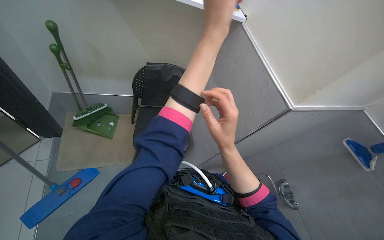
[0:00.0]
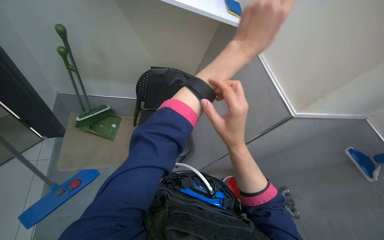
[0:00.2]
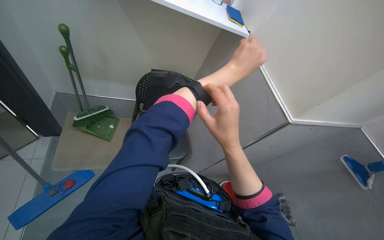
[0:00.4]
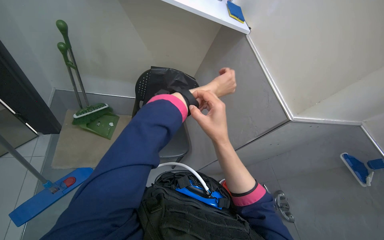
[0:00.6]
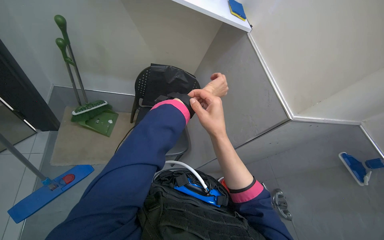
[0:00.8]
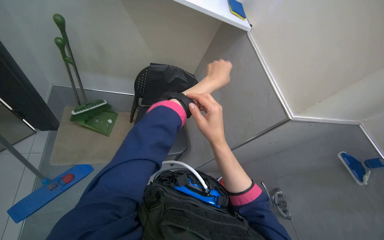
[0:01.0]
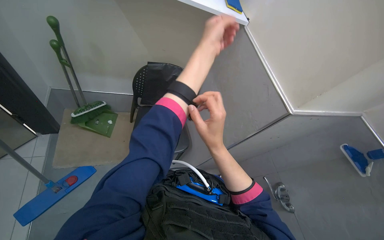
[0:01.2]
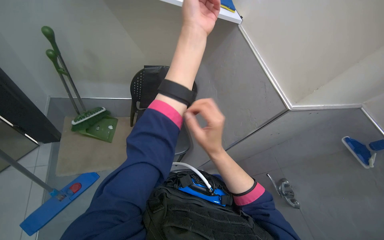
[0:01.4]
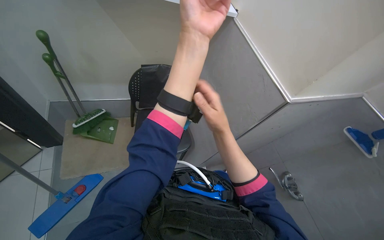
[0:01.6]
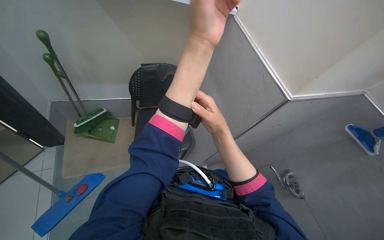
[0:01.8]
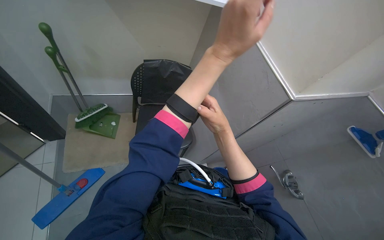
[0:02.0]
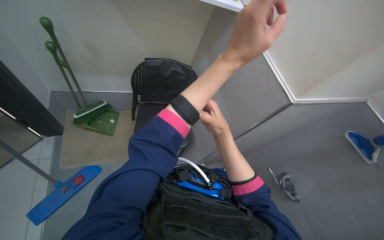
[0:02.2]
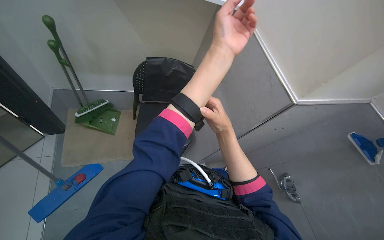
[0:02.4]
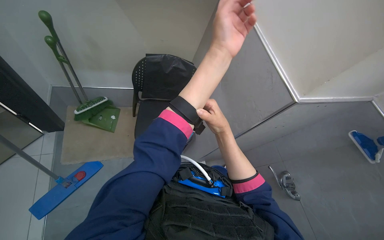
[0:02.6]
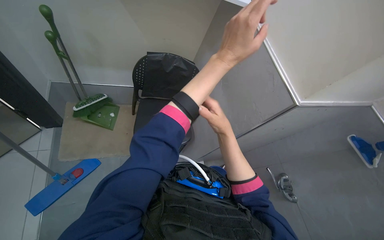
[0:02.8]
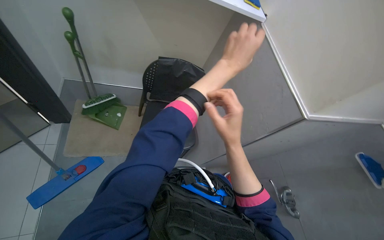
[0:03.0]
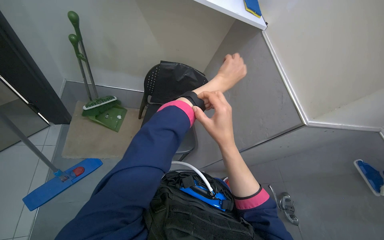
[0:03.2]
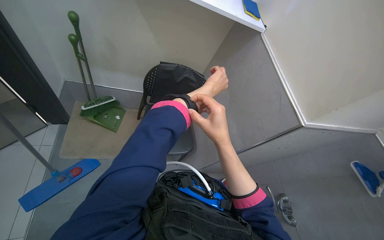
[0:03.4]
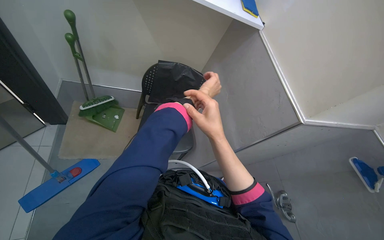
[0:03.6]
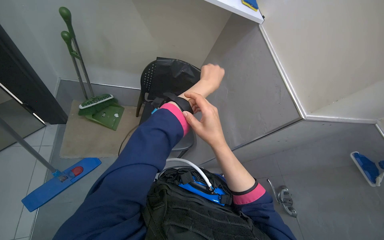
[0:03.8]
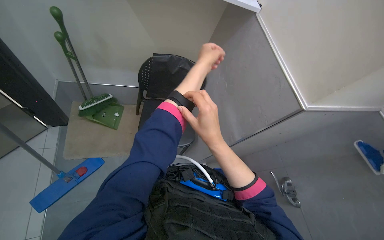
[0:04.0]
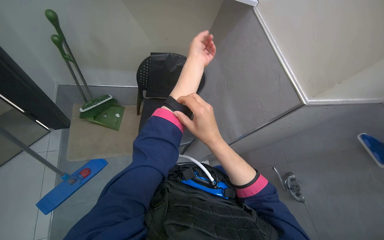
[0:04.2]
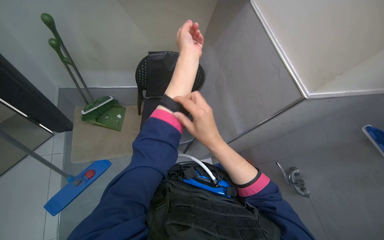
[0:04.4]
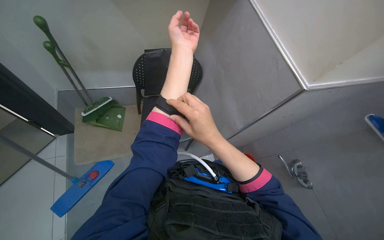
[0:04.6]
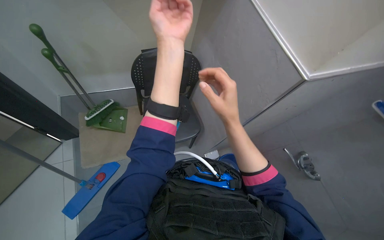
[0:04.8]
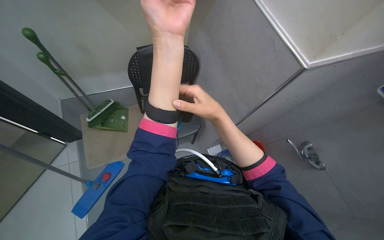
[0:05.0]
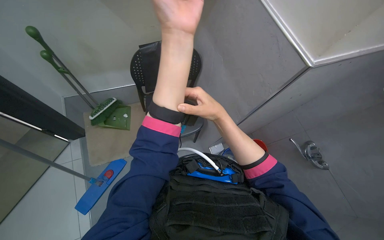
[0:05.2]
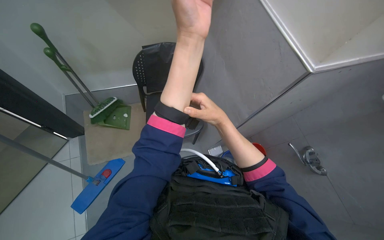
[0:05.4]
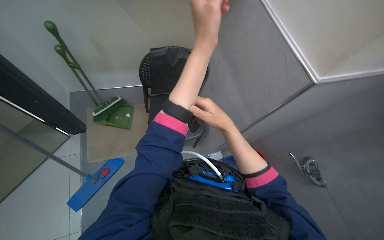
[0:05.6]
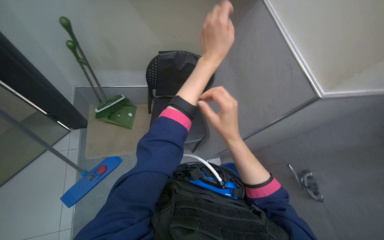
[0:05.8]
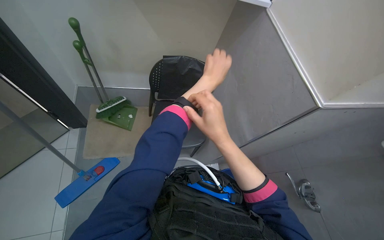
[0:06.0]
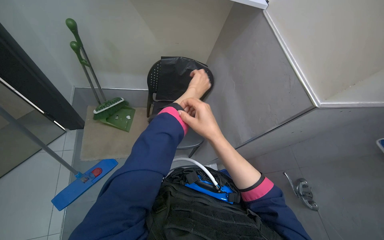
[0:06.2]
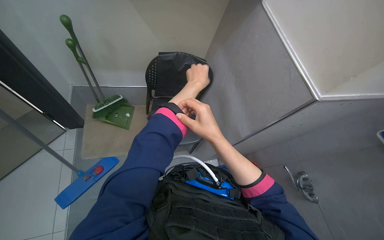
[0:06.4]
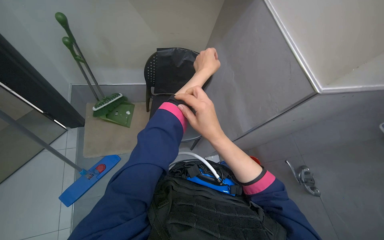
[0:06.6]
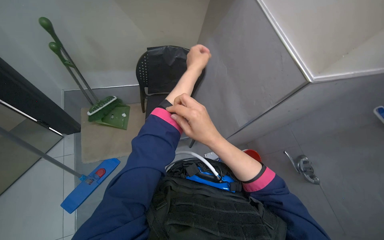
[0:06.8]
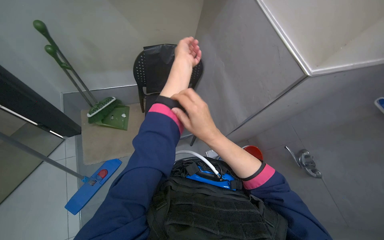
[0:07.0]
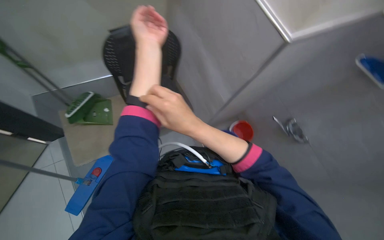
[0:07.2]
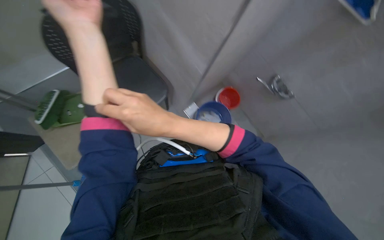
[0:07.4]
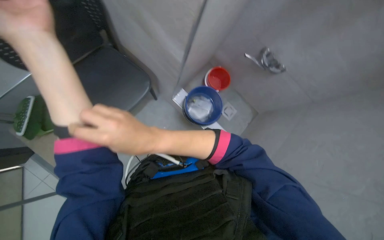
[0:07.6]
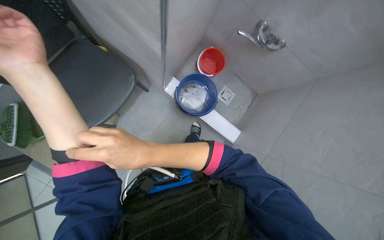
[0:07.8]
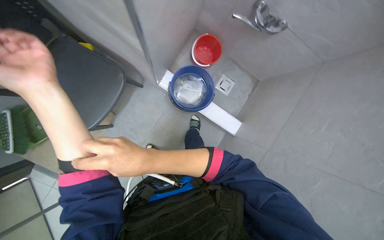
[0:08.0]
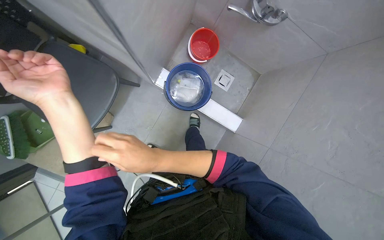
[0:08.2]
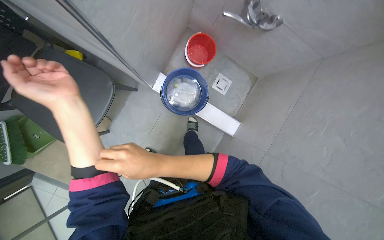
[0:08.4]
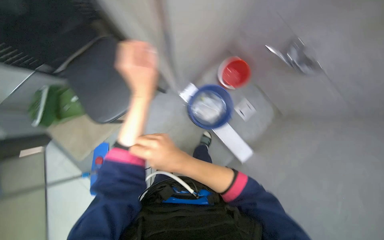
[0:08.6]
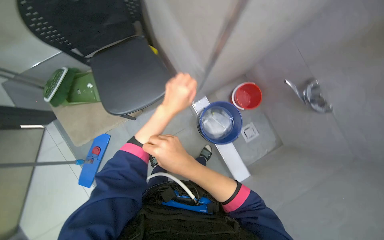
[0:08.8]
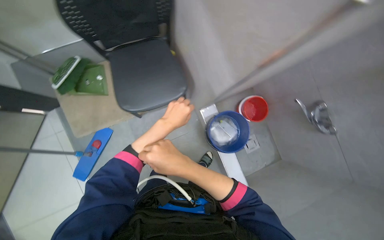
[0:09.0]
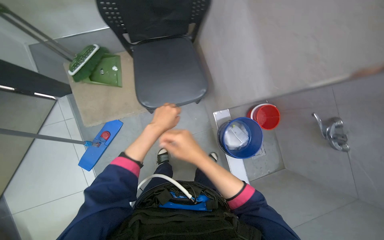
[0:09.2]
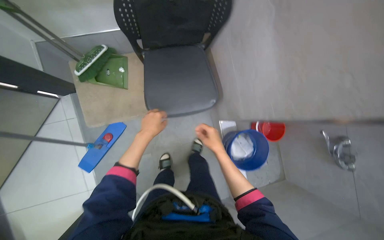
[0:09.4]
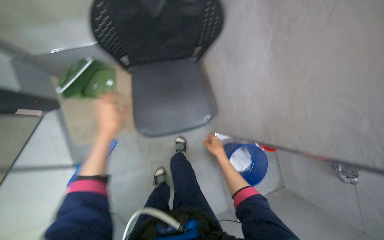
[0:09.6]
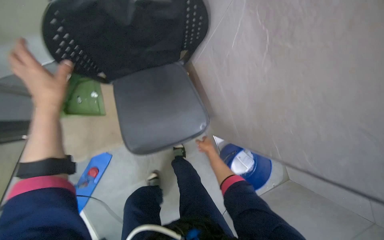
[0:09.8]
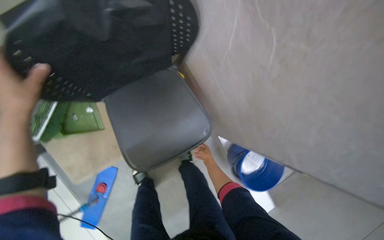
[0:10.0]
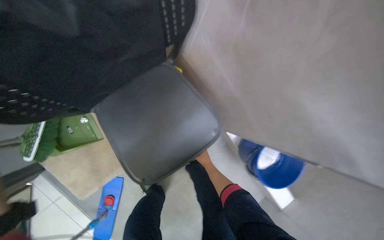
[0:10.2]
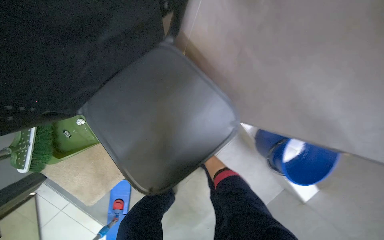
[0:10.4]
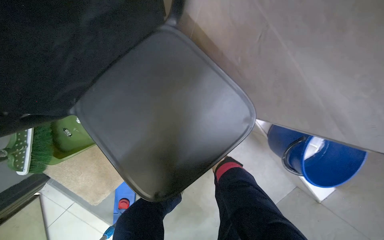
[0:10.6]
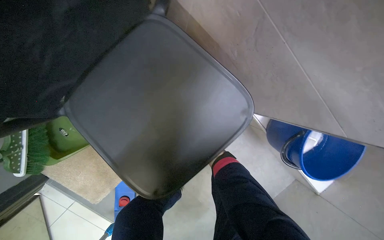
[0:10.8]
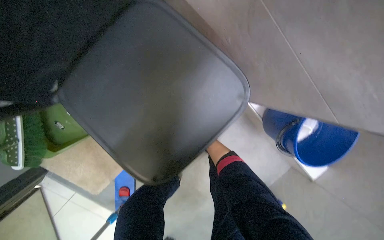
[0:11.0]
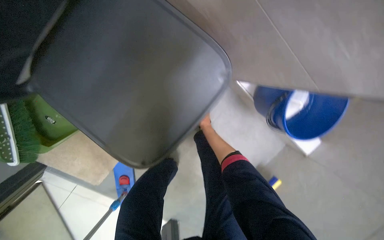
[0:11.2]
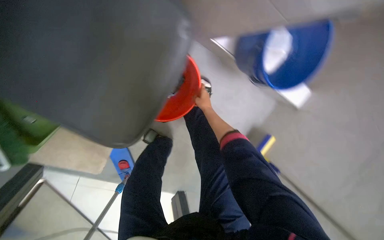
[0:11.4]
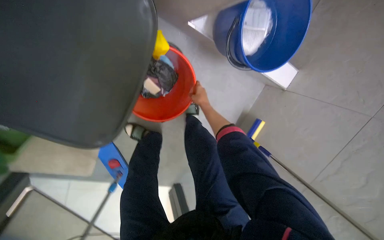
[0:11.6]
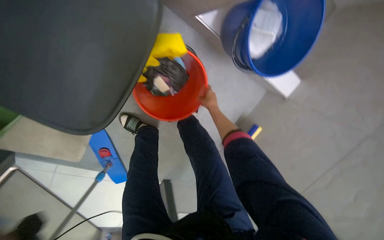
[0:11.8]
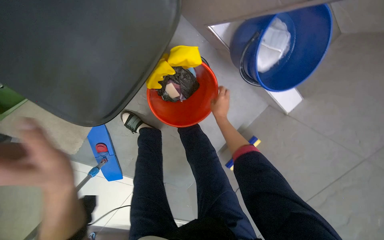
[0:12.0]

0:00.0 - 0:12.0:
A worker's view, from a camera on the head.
Job: preparing cleaning supplies.
The whole recording: Preparing cleaning tools and mopping floor. The worker prepares the mop bucket with water and cleaning solution, and cleans buckets.
0:00.0 - 0:01.6: The left hand reaches some 20 cm farther from the camera, then returns.
0:01.6 - 0:03.0: The right hand heads up the picture, covering approximately 15 cm, while the left hand goes some 25 cm down the picture and farther from the camera.
0:03.0 - 0:04.4: The right hand heads to the left, covering approximately 10 cm, and goes farther from the camera and returns, approximately 30 cm each way.
0:04.4 - 0:06.0: The right hand goes nearer to the camera and returns, some 15 cm each way.
0:06.0 - 0:07.6: The view tips downward by some 30 degrees. The scene turns roughly 40 degrees counterclockwise in the picture.
0:09.0 - 0:10.4: The camera travels about 60 cm. The camera pitches downward, by some 15 degrees.
0:10.4 - 0:12.0: The view tilts some 25 degrees downward.

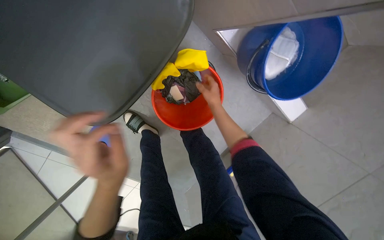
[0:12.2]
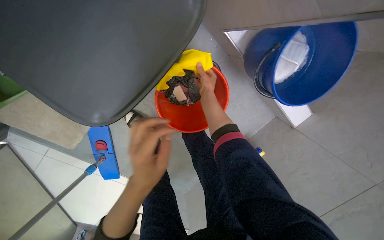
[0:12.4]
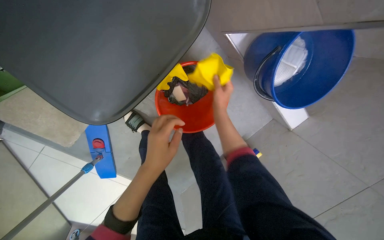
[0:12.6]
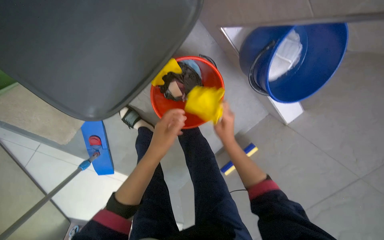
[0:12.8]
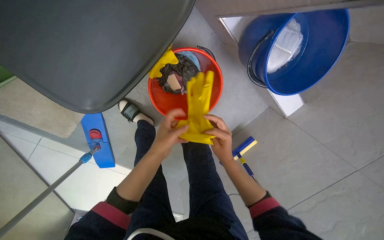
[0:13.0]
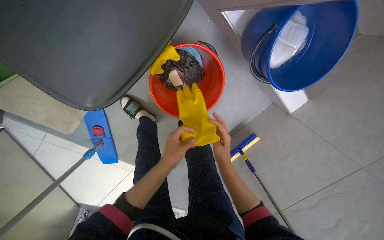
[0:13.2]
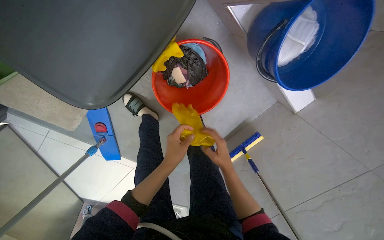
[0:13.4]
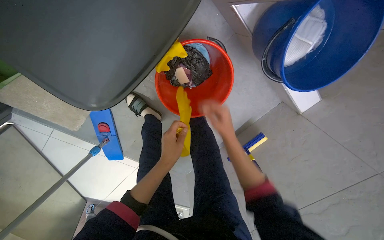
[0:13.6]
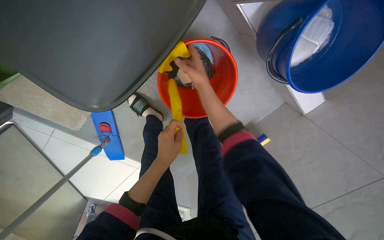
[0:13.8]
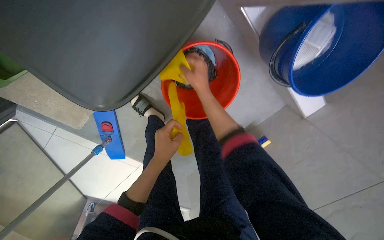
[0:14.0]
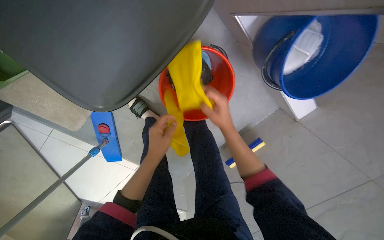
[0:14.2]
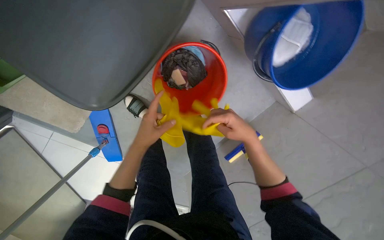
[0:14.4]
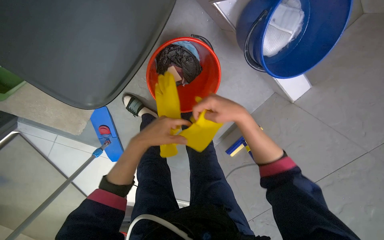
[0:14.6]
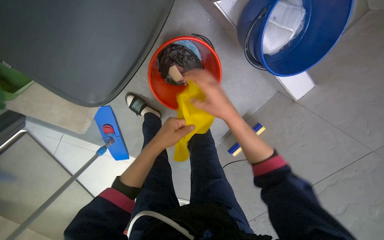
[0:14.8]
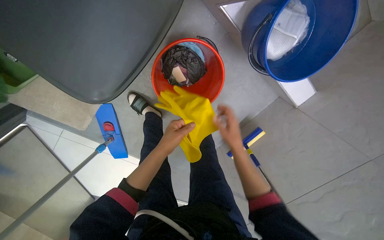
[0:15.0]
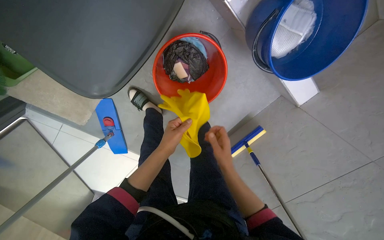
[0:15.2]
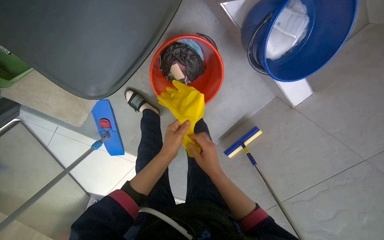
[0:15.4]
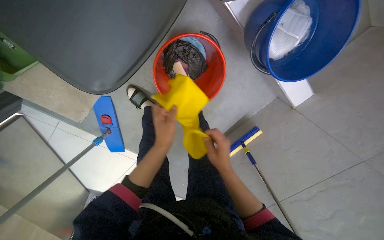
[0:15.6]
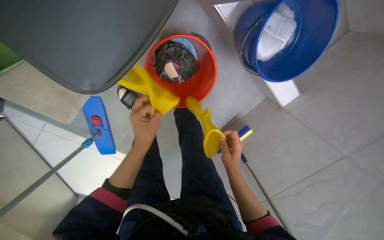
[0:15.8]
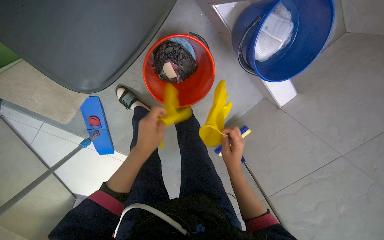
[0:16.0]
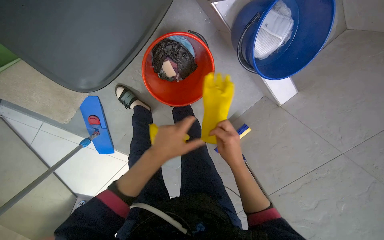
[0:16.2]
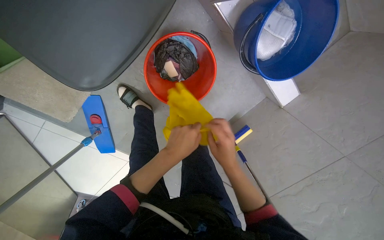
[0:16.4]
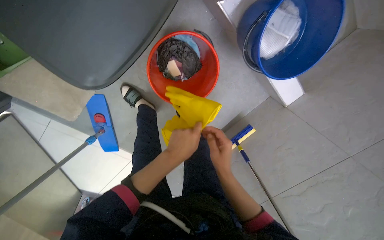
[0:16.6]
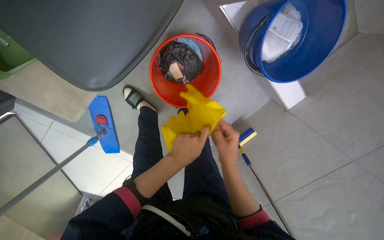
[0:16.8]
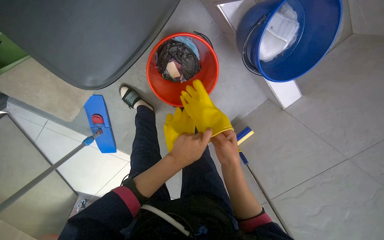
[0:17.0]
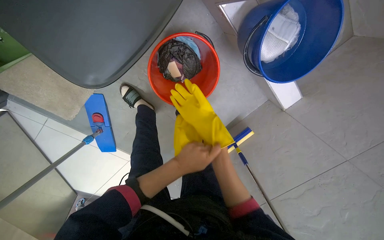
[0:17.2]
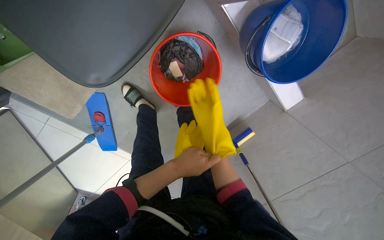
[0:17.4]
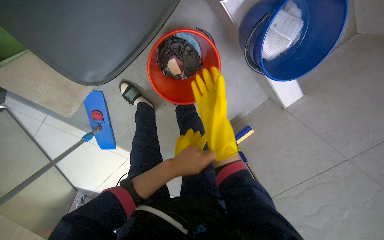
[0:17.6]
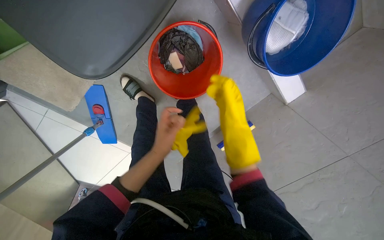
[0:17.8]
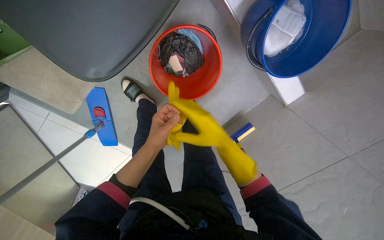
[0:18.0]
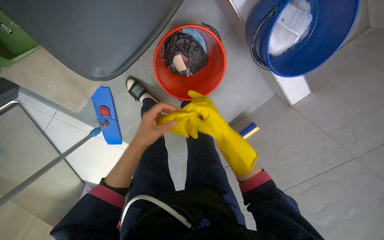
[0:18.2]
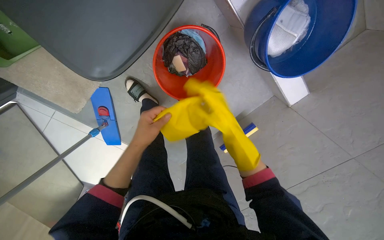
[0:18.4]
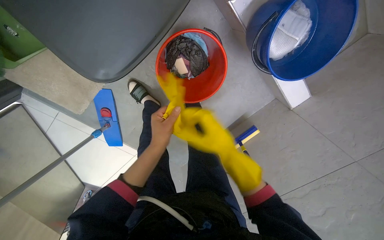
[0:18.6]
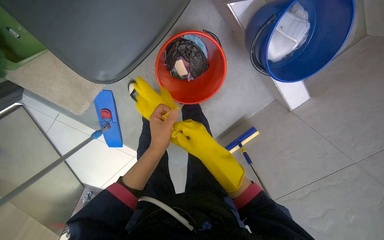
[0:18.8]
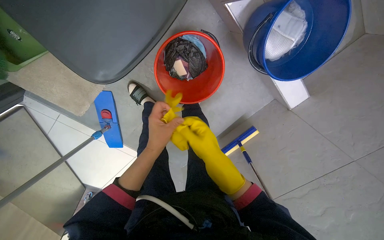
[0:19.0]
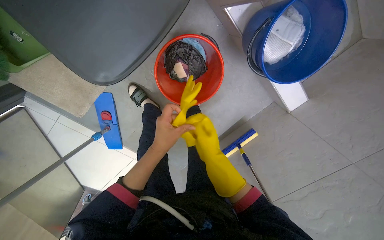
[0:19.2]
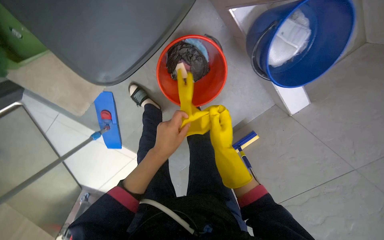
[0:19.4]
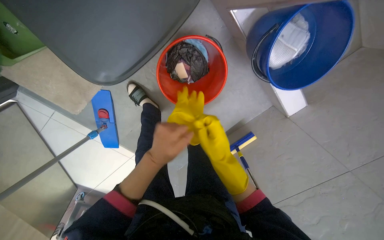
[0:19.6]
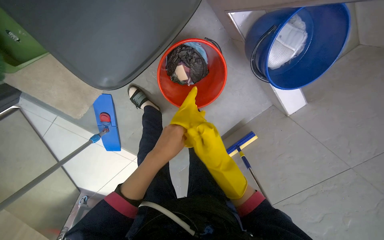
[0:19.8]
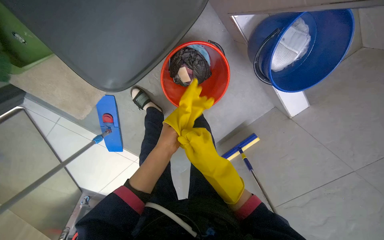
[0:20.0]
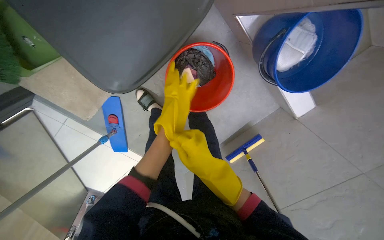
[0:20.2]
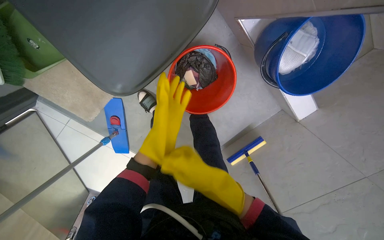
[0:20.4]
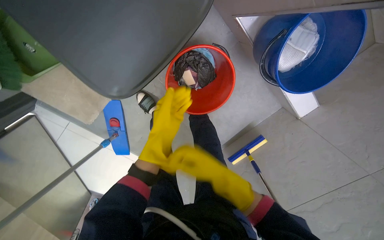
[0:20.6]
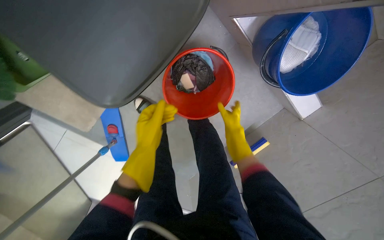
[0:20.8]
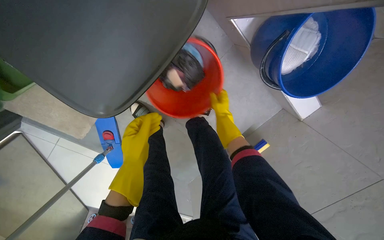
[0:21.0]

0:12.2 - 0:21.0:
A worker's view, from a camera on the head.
Job: preparing cleaning supplies.
The whole recording: Preparing cleaning tools and mopping floor. The worker prepares the mop bucket with water and cleaning solution, and cleans buckets.
0:12.2 - 0:13.6: The right hand moves down the picture, about 15 cm.
0:13.6 - 0:15.2: The right hand goes some 15 cm down the picture, while the left hand heads nearer to the camera, covering roughly 10 cm.
0:15.2 - 0:16.6: The right hand is displaced nearer to the camera by approximately 10 cm.
0:19.6 - 0:21.0: The right hand moves up the picture and farther from the camera, roughly 30 cm.
